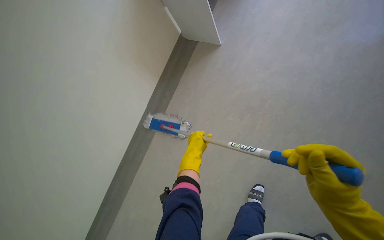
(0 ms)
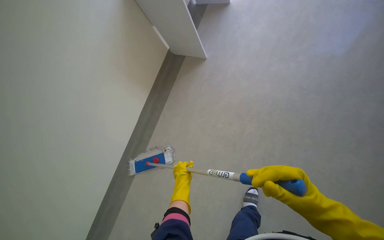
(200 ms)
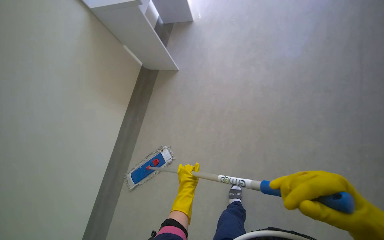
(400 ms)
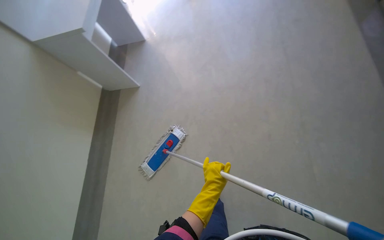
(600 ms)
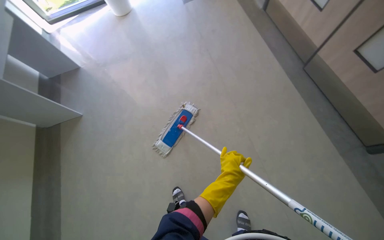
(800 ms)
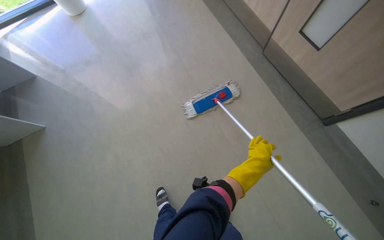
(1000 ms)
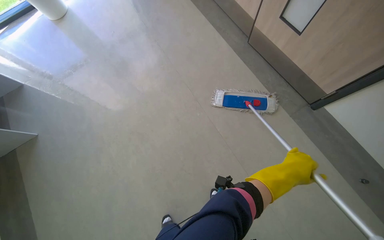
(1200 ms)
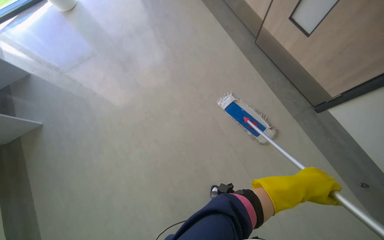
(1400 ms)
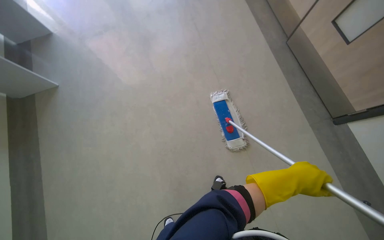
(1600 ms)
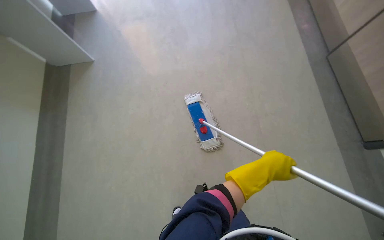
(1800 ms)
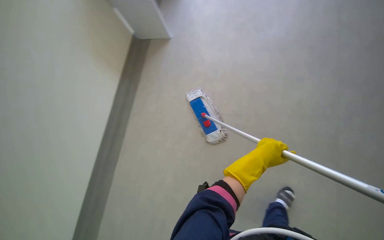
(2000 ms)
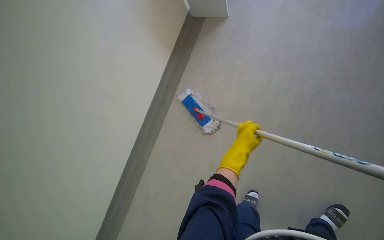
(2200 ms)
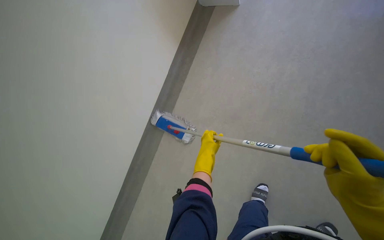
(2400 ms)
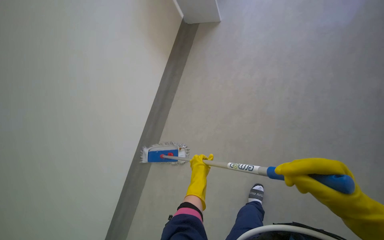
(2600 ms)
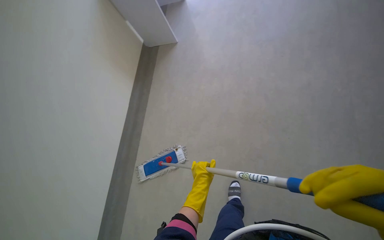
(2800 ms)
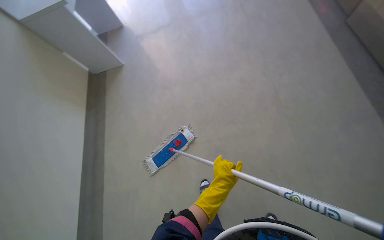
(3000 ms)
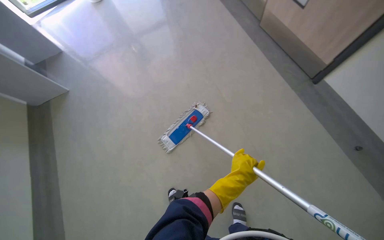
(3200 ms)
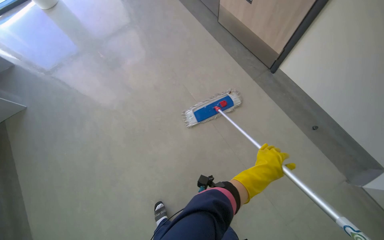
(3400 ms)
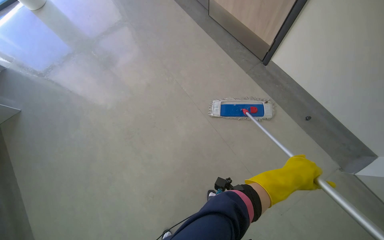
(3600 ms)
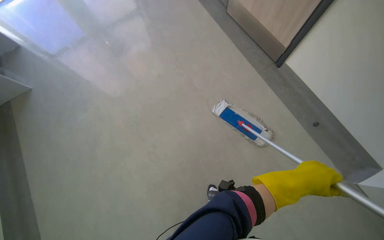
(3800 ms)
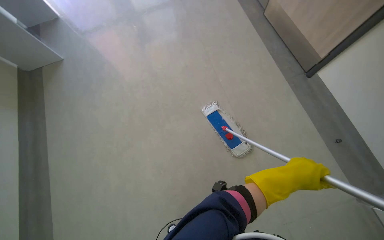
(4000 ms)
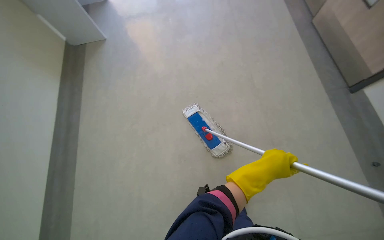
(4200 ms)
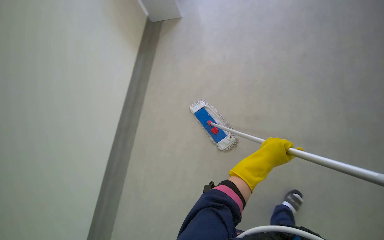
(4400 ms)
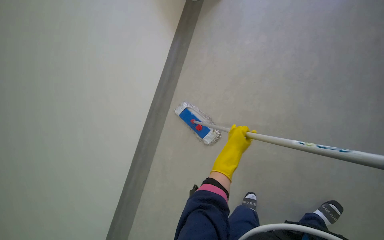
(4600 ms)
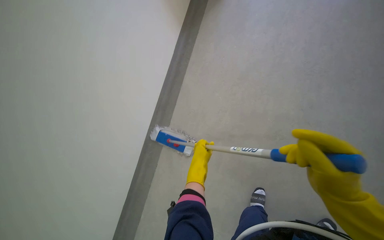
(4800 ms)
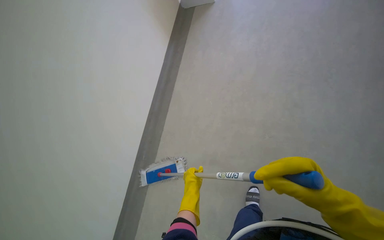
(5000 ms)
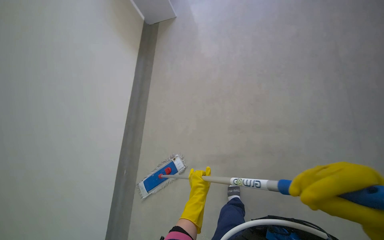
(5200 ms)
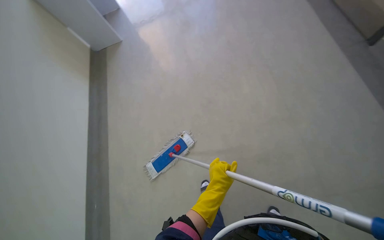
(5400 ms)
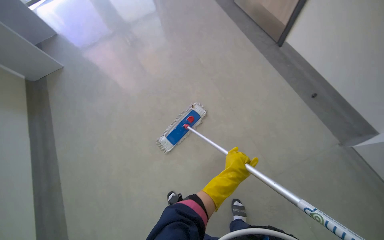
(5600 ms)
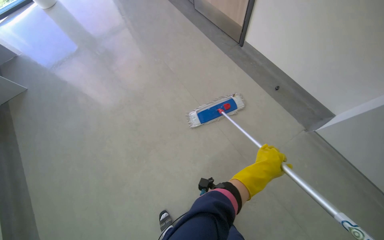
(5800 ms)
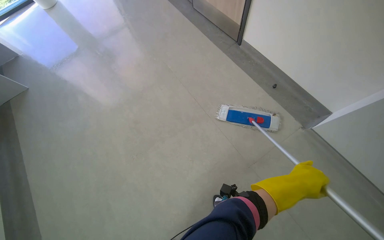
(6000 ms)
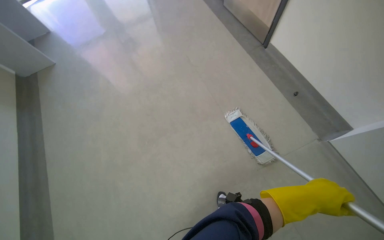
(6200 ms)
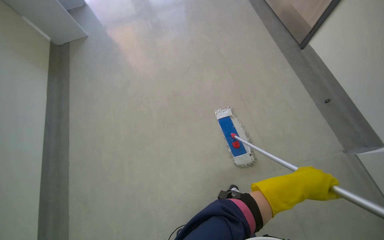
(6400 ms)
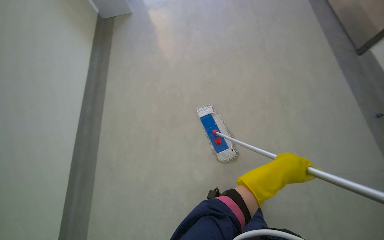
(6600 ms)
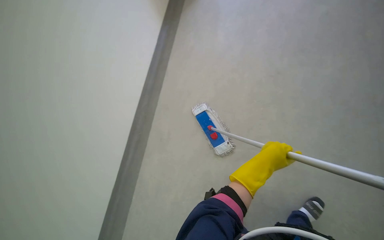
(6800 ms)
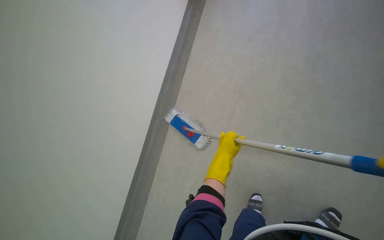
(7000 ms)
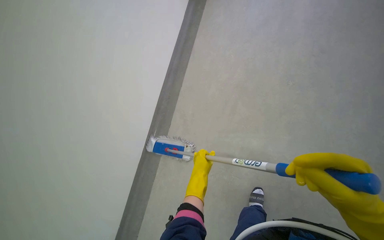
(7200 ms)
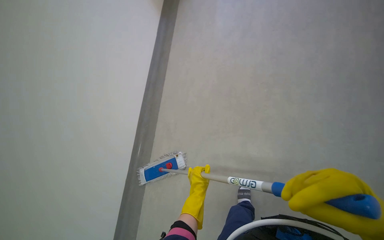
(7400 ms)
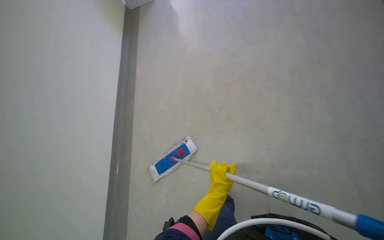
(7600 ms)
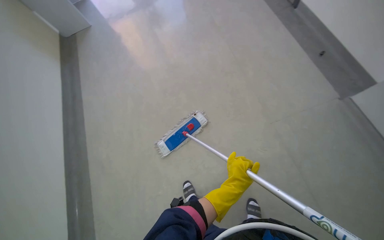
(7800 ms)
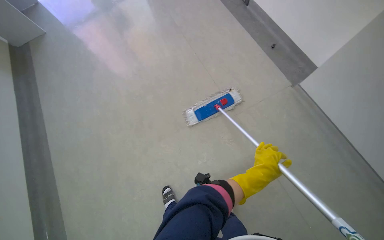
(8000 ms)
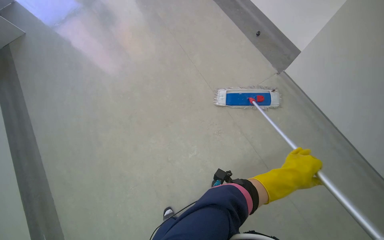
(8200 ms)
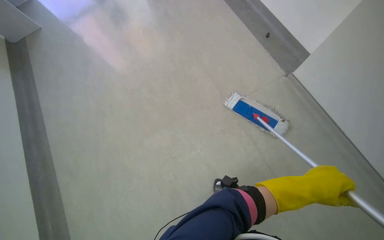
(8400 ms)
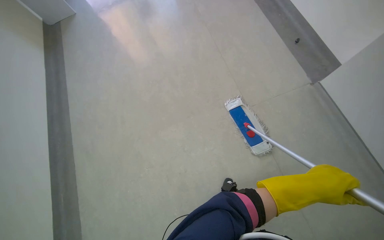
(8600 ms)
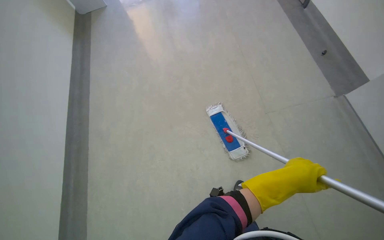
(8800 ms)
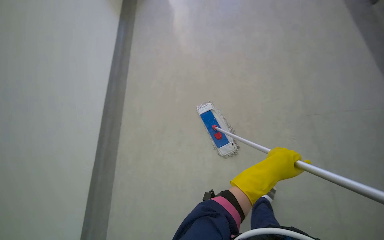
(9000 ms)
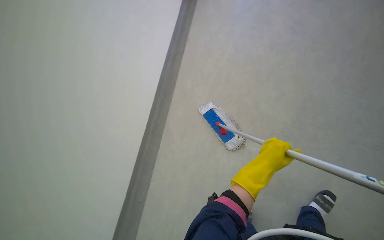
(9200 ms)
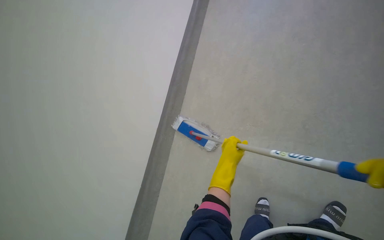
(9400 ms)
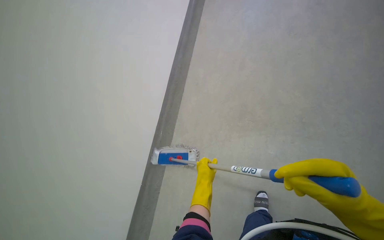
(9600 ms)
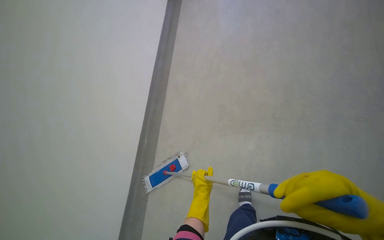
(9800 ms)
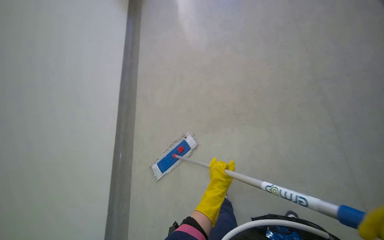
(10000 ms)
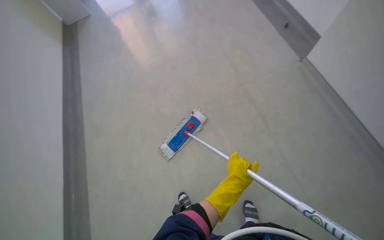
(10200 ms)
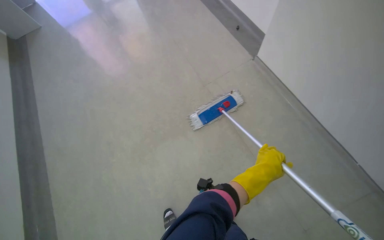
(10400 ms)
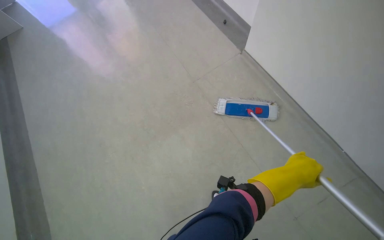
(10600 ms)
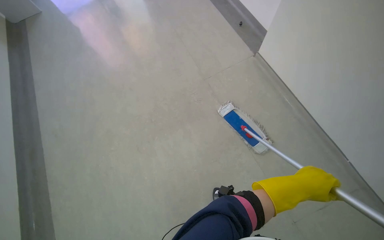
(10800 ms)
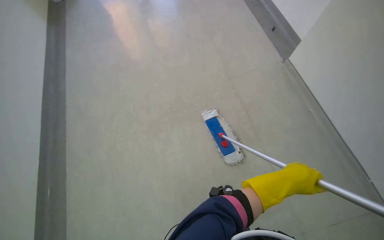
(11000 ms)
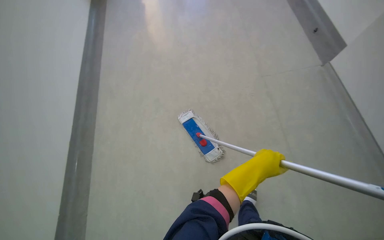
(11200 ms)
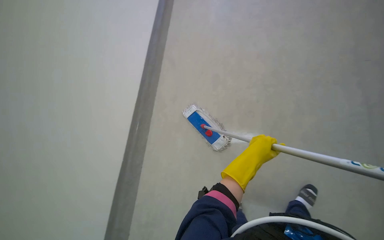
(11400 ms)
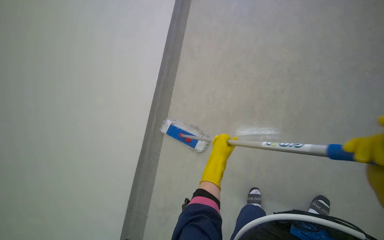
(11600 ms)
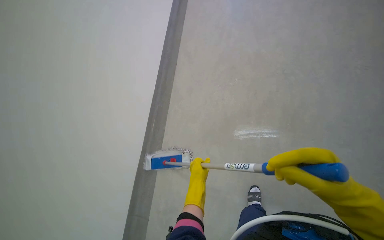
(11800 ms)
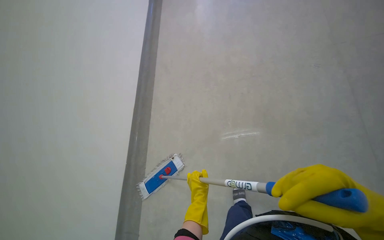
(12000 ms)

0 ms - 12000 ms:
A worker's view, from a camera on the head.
Job: mopping floor.
The whole recording: Mopping hallway floor. The worker mops the hallway floor using a flat mop and a bucket.
3000 ms - 4400 ms: The view tilts roughly 10 degrees downward. The left hand shifts some 20 cm to the right.
6000 ms - 7600 ms: The wearer looks some 25 degrees further to the right.
10400 ms - 12000 ms: The left hand moves to the left, about 50 cm.

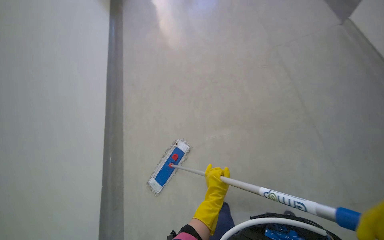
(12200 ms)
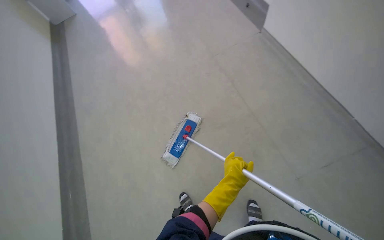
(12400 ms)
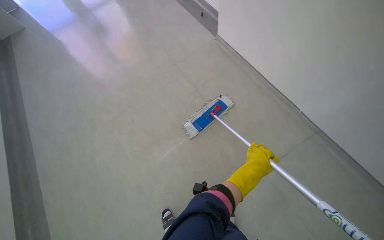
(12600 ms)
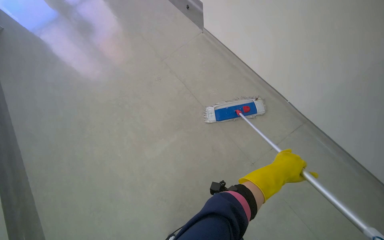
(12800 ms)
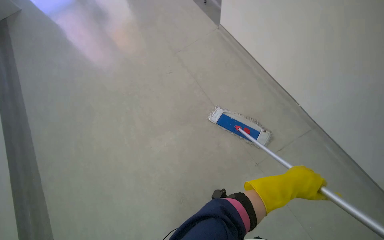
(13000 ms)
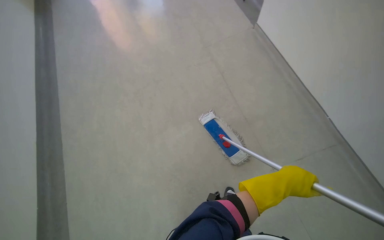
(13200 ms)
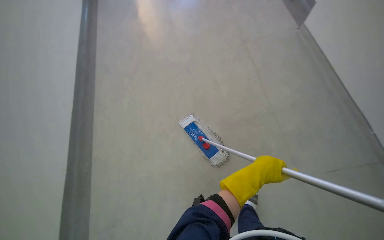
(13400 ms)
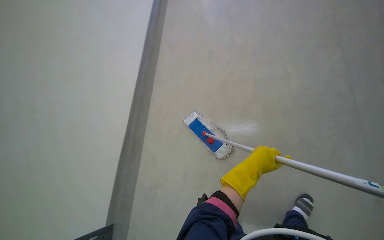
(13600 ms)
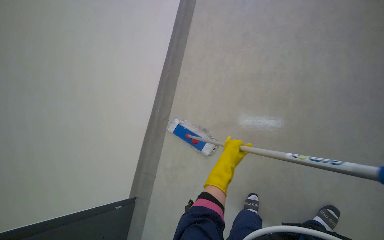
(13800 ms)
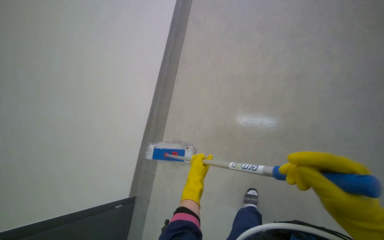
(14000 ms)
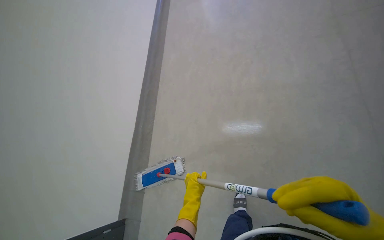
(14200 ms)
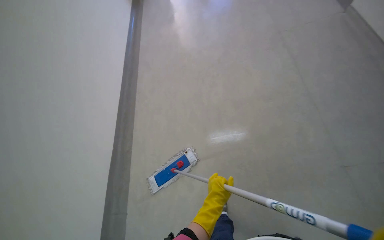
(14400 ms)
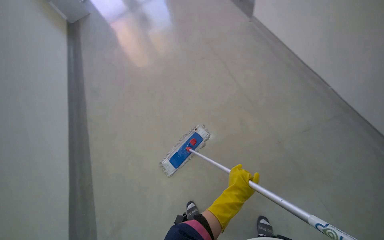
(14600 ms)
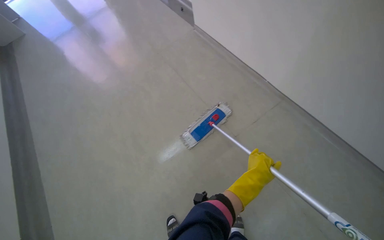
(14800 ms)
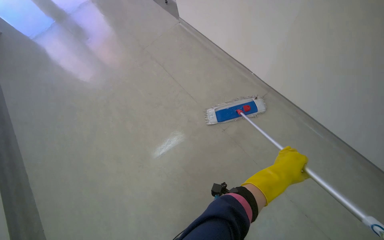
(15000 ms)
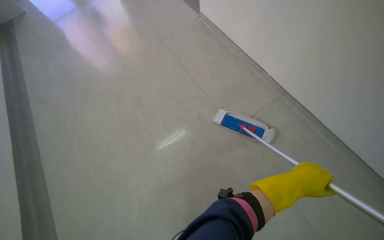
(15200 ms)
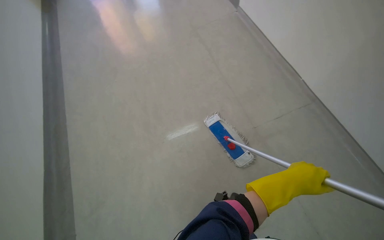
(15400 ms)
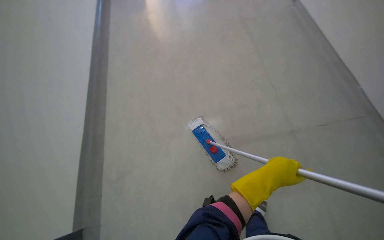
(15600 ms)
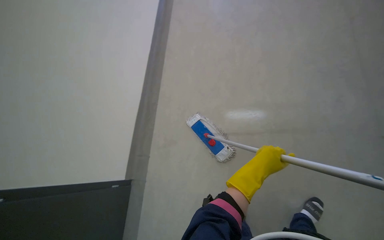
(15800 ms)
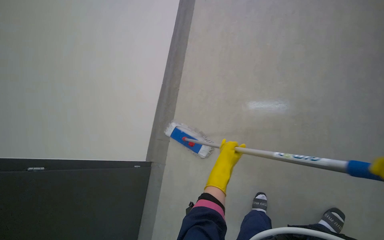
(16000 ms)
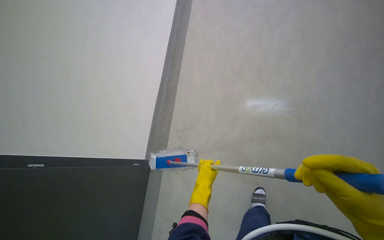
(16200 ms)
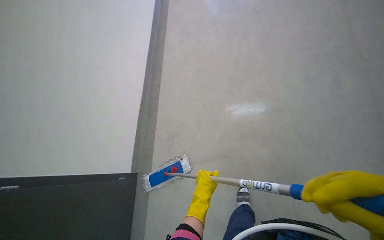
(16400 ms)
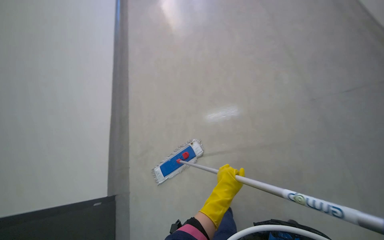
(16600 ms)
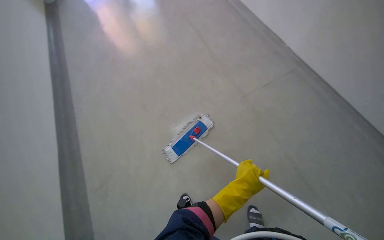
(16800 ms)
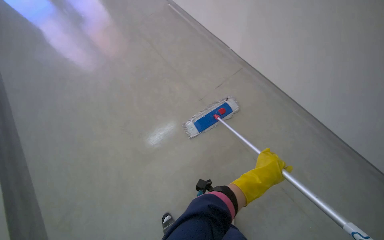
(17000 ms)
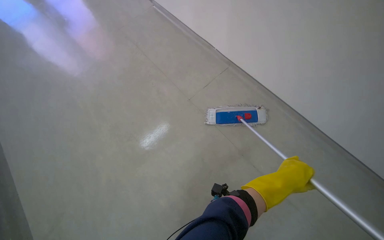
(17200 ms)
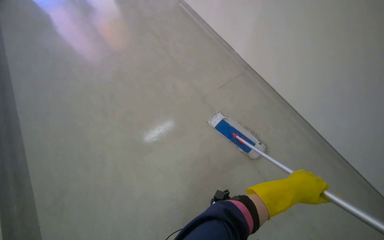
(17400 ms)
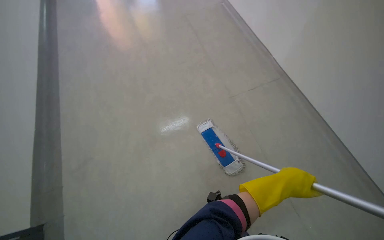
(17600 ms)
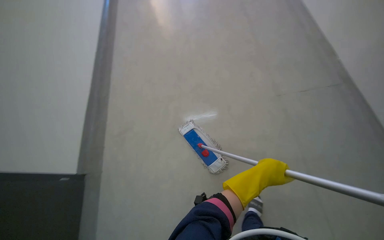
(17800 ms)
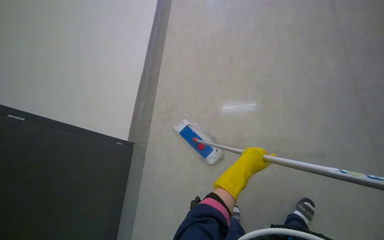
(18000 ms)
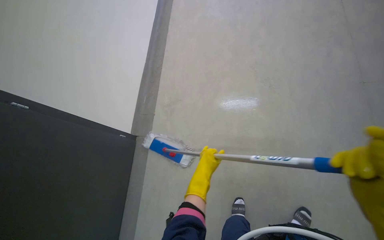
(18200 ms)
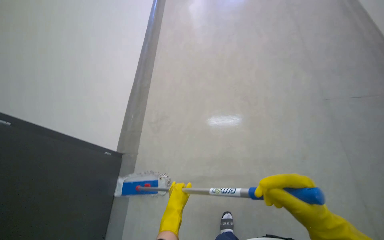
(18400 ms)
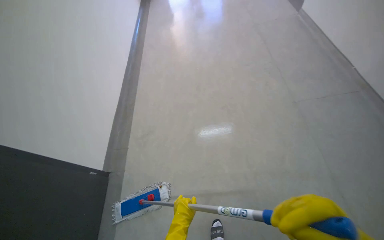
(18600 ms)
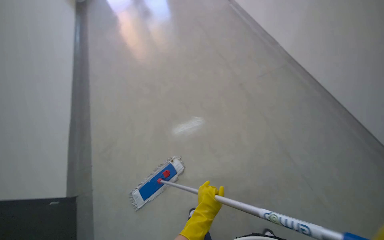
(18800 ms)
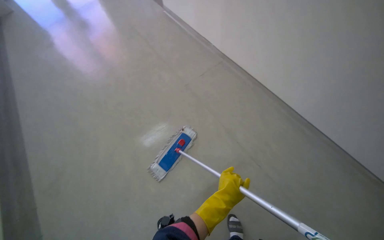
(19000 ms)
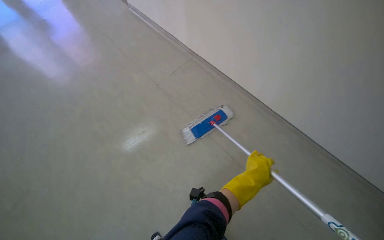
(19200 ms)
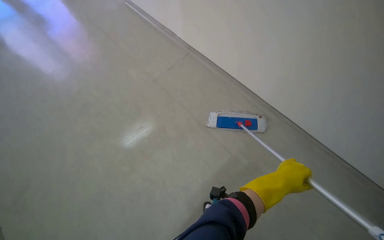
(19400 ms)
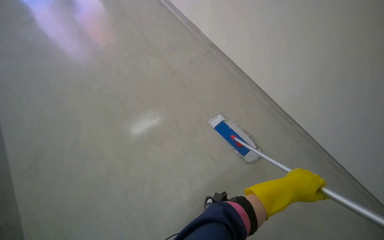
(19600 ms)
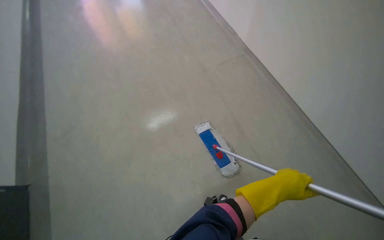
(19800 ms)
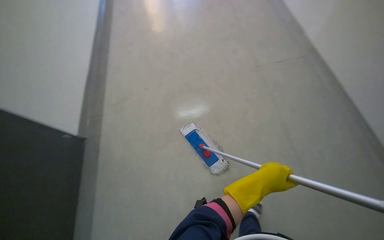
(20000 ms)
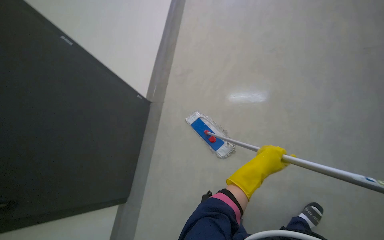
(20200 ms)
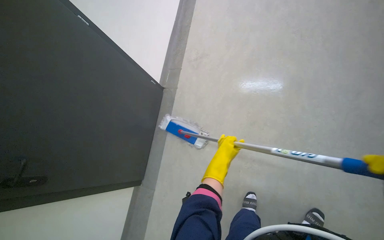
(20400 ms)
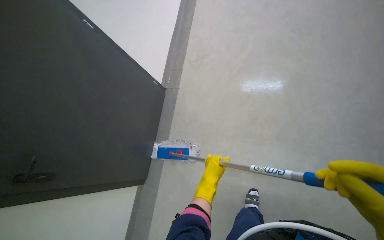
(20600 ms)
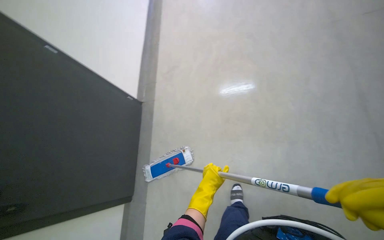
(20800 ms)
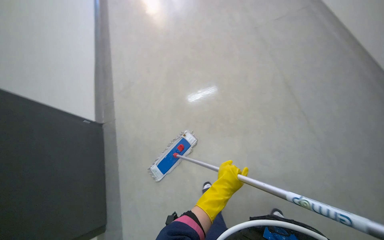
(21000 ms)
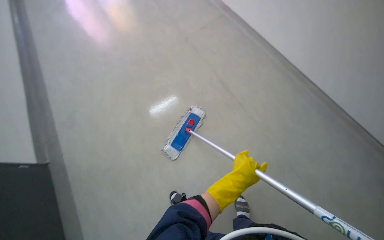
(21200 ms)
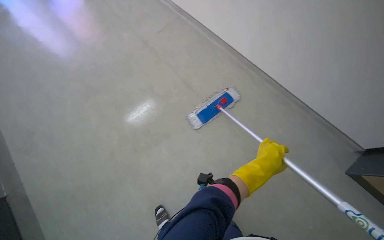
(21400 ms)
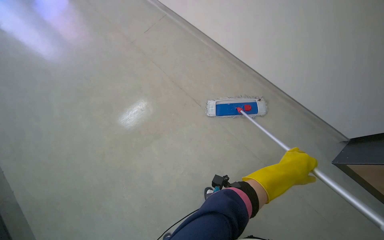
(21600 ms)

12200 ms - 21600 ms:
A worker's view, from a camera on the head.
Job: mopping floor.
The whole recording: Mopping hallway floor. The worker mops the hallway floor using a flat mop and a bucket.
15400 ms - 17000 ms: The wearer looks roughly 20 degrees further downward. The left hand goes to the left and returns, about 10 cm each way.
17000 ms - 18400 ms: The left hand is displaced to the left by approximately 35 cm.
18400 ms - 20000 ms: The head rotates approximately 30 degrees to the right.
